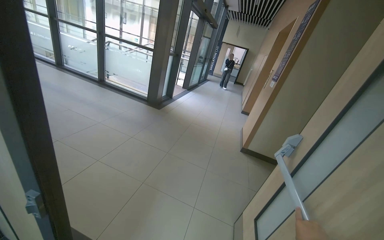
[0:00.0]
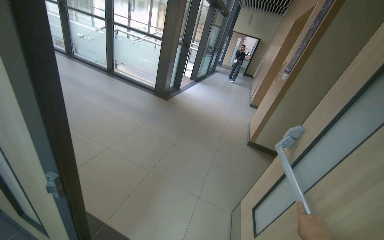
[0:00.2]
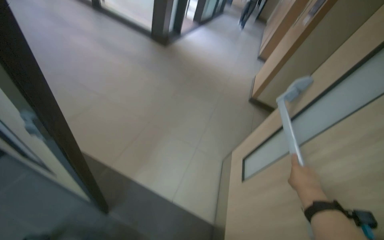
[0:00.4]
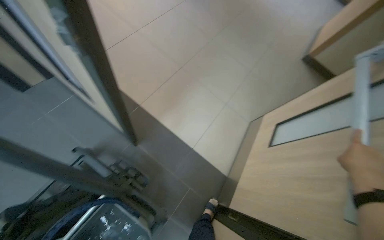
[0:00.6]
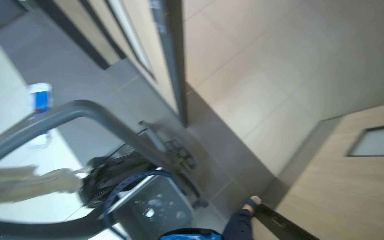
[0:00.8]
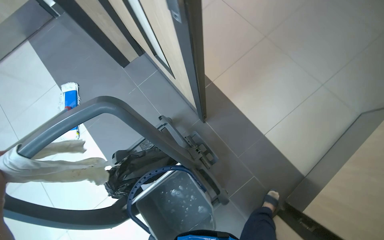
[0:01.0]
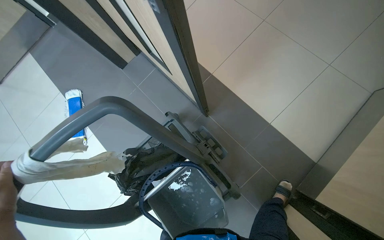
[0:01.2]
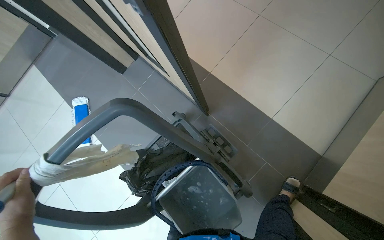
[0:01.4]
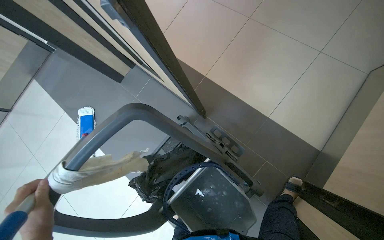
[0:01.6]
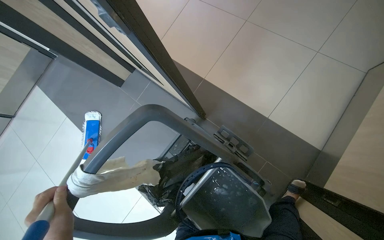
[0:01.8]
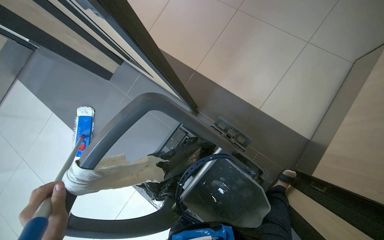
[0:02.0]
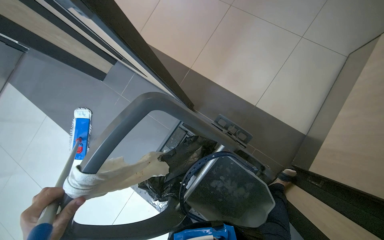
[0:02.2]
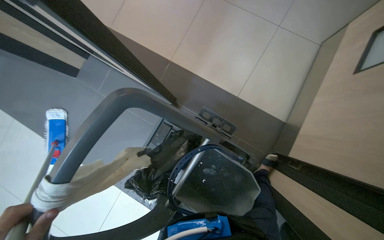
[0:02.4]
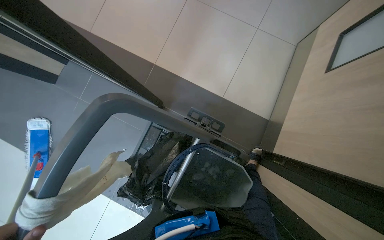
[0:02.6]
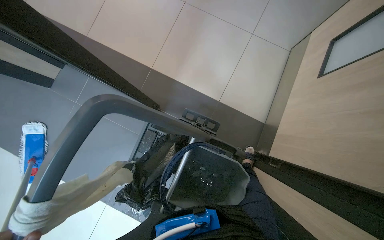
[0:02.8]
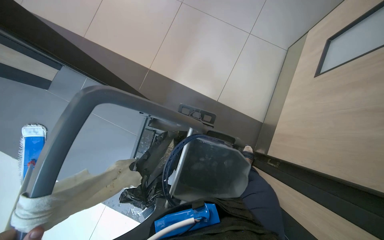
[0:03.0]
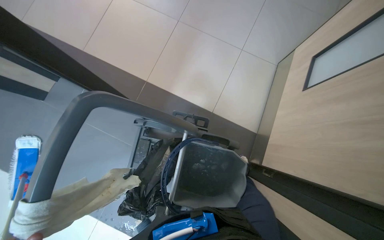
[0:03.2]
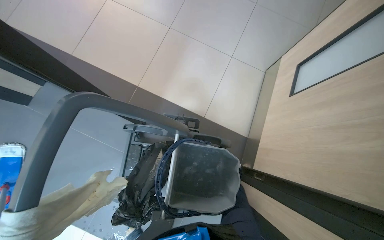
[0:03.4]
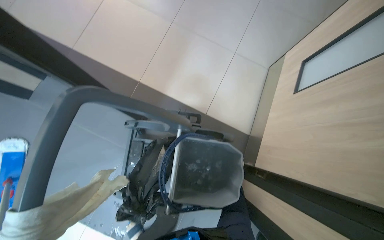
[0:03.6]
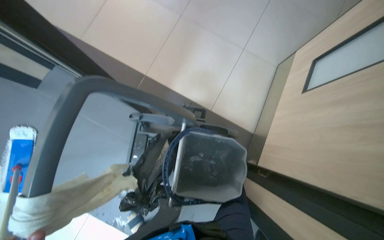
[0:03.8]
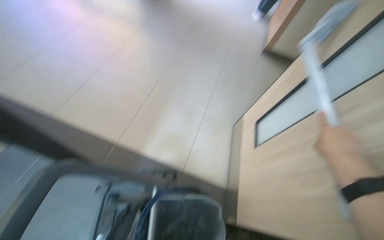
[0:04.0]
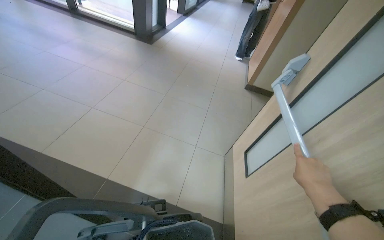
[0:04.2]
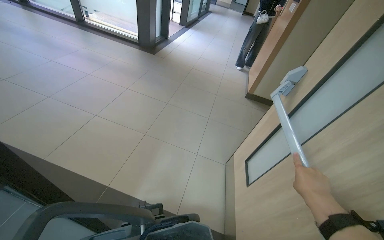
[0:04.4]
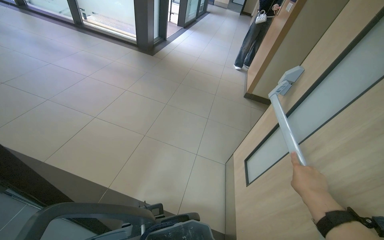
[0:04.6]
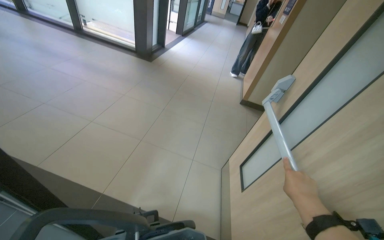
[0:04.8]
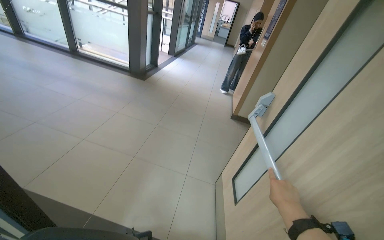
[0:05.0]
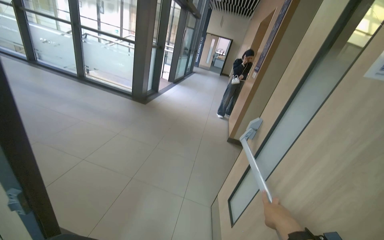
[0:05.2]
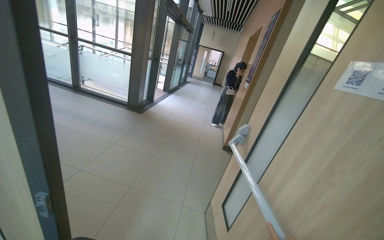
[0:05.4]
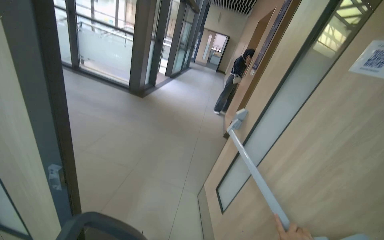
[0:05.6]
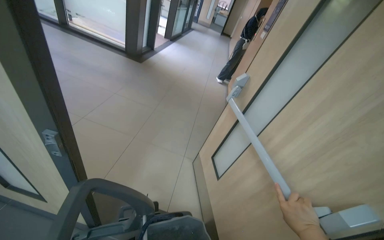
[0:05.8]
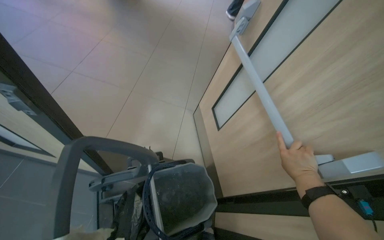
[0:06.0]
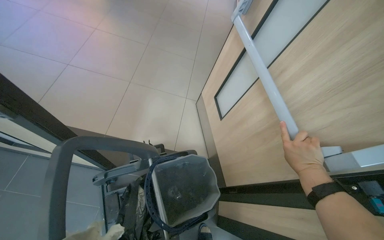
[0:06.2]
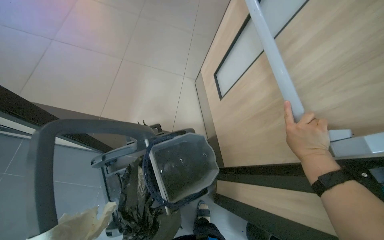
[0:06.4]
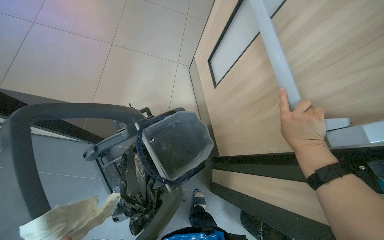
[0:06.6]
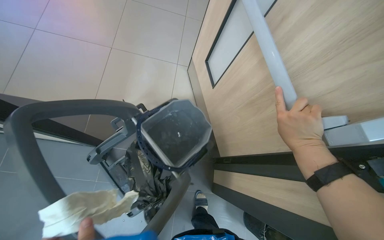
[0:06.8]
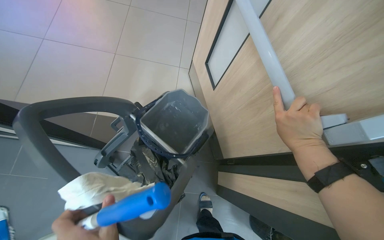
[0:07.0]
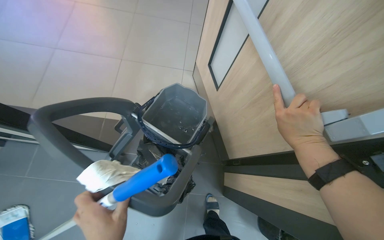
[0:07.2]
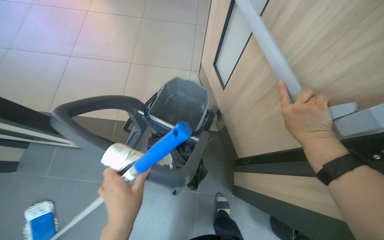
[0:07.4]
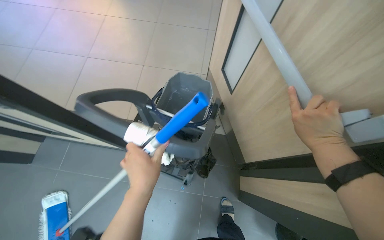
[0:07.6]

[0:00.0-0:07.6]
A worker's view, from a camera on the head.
Job: preparing cleaning supplies.
The whole recording: Transporting cleaning cart and supplies. The worker pushes a cleaning cart with supplies.
0:00.0 to 0:01.6: The head turns to the left by some 40 degrees. The view tips downward by about 45 degrees.
0:01.6 to 0:03.0: The wearer's head swings about 25 degrees to the right.
0:03.0 to 0:04.6: The camera pitches upward, by some 40 degrees.
0:04.6 to 0:06.0: The wearer looks approximately 15 degrees further downward.
0:06.0 to 0:07.6: The camera pitches downward, by about 15 degrees.

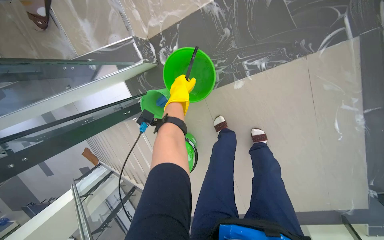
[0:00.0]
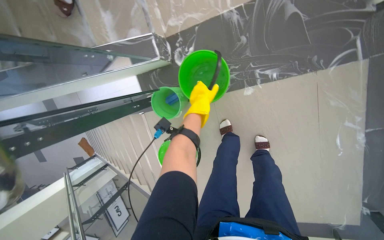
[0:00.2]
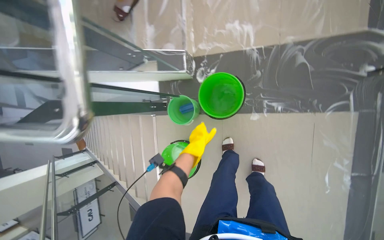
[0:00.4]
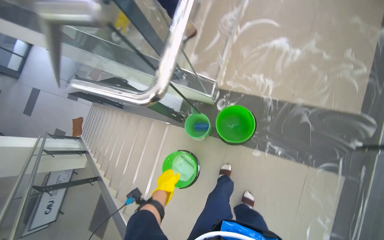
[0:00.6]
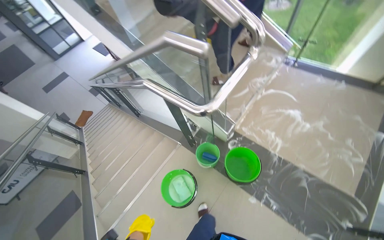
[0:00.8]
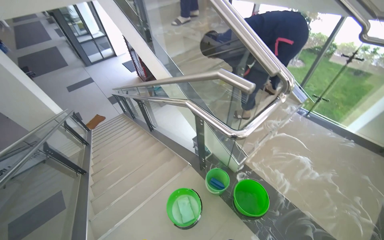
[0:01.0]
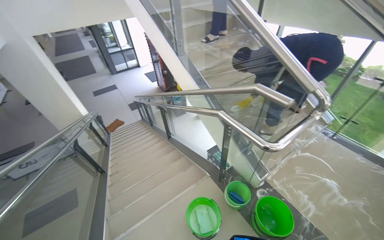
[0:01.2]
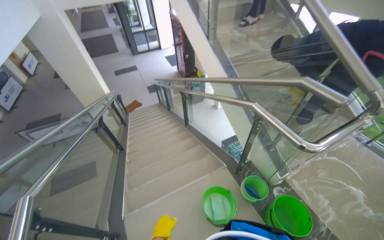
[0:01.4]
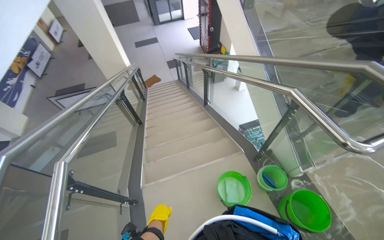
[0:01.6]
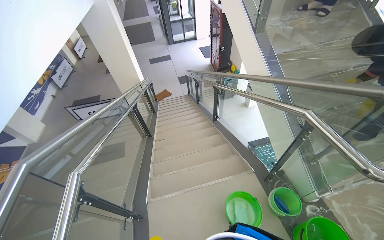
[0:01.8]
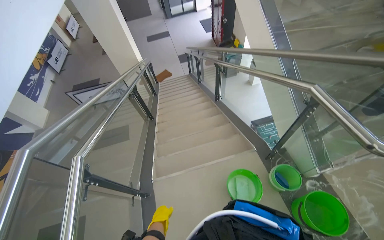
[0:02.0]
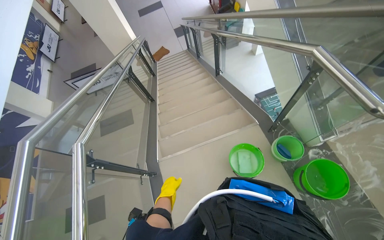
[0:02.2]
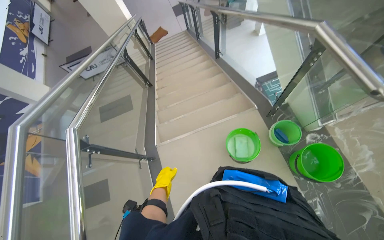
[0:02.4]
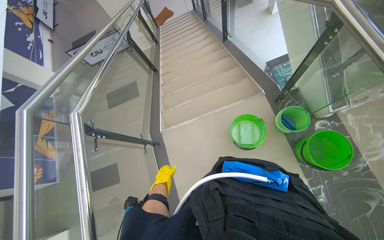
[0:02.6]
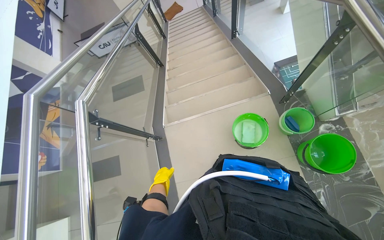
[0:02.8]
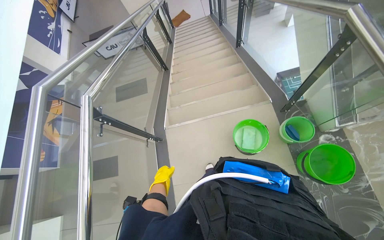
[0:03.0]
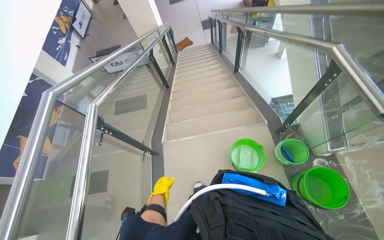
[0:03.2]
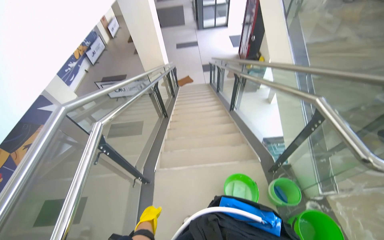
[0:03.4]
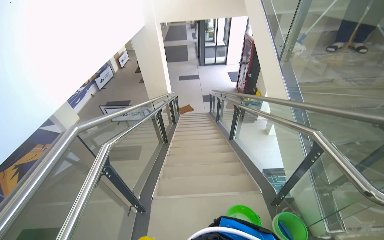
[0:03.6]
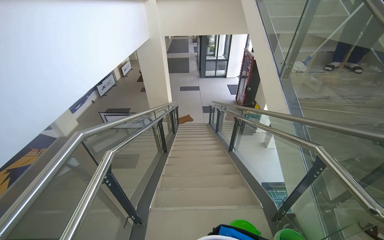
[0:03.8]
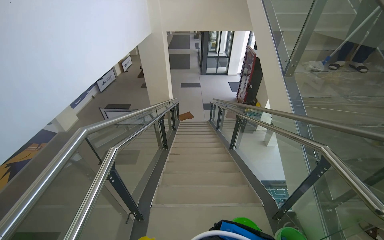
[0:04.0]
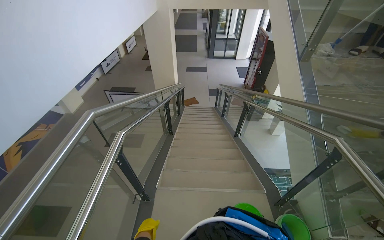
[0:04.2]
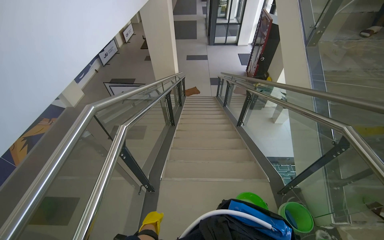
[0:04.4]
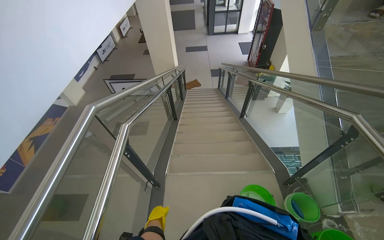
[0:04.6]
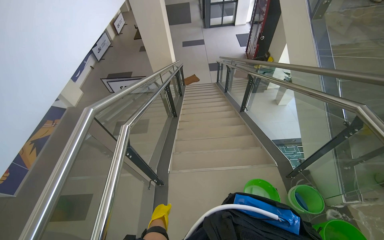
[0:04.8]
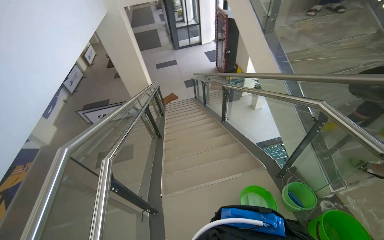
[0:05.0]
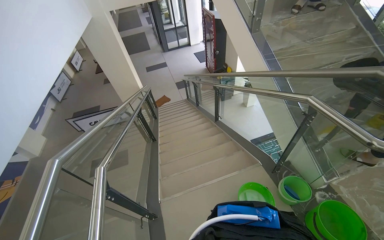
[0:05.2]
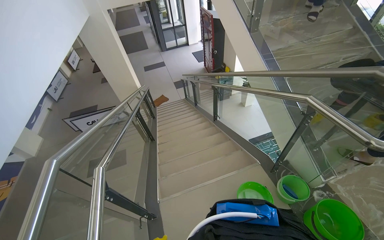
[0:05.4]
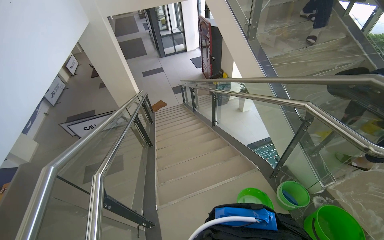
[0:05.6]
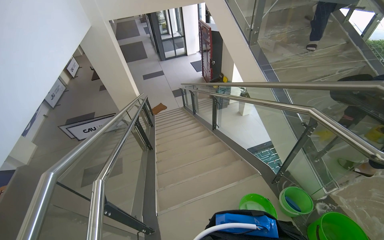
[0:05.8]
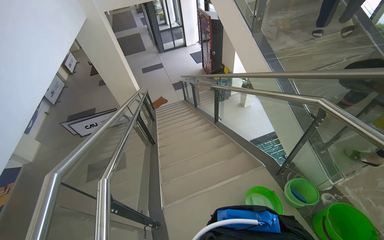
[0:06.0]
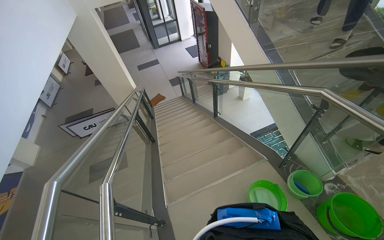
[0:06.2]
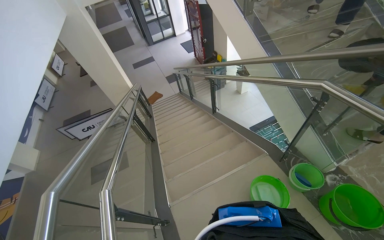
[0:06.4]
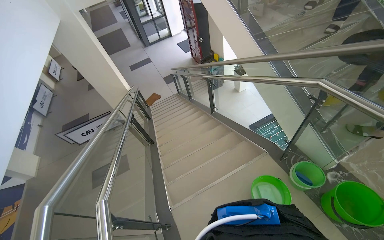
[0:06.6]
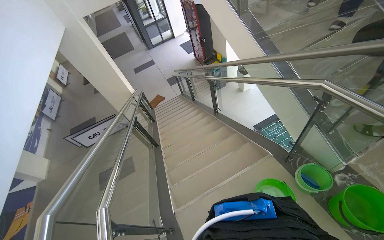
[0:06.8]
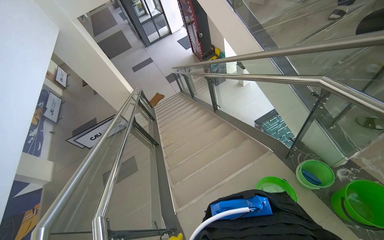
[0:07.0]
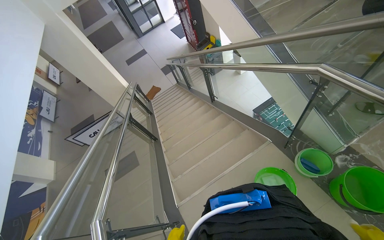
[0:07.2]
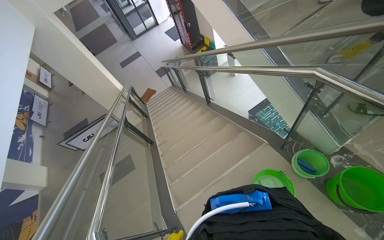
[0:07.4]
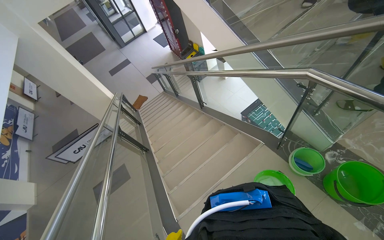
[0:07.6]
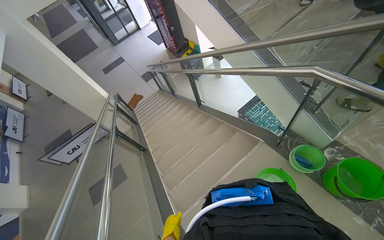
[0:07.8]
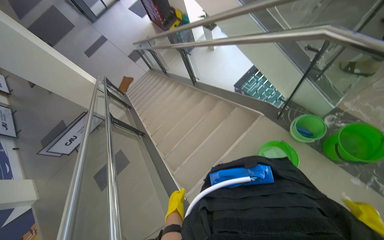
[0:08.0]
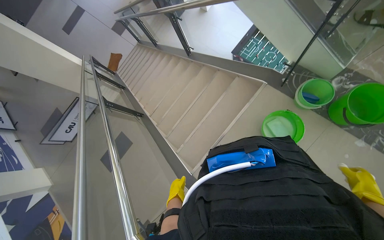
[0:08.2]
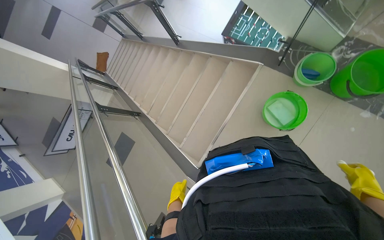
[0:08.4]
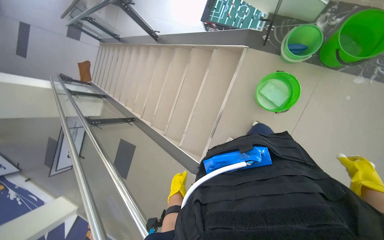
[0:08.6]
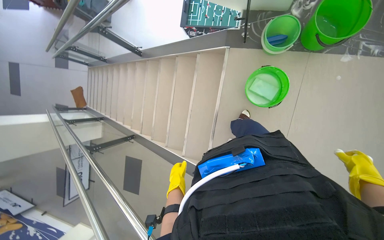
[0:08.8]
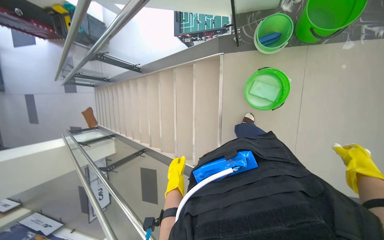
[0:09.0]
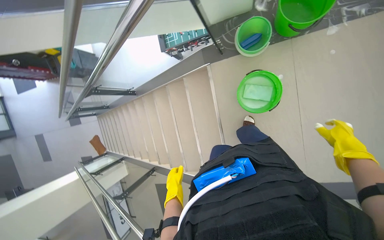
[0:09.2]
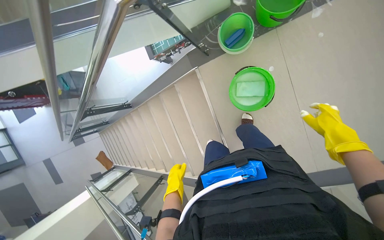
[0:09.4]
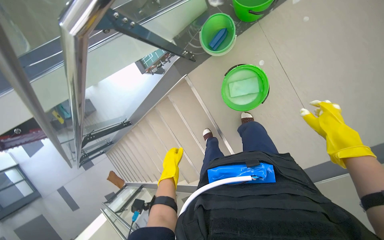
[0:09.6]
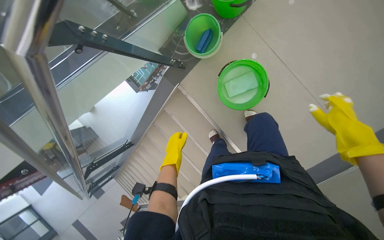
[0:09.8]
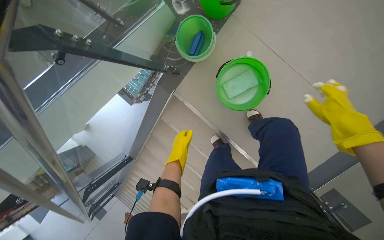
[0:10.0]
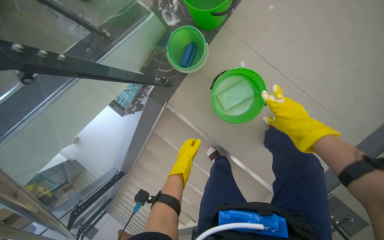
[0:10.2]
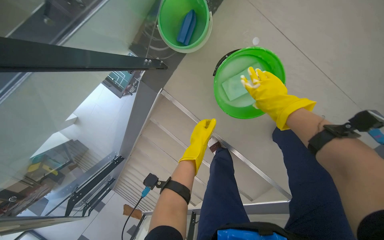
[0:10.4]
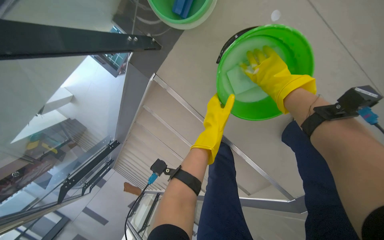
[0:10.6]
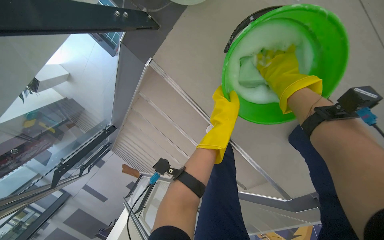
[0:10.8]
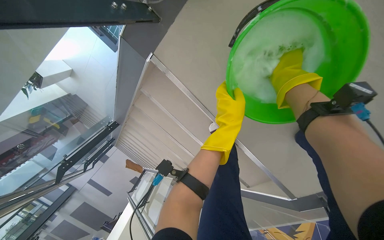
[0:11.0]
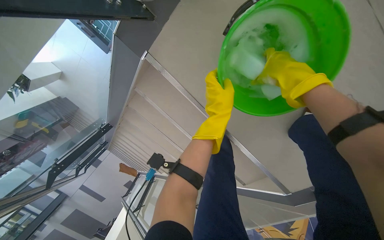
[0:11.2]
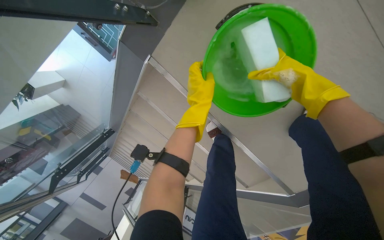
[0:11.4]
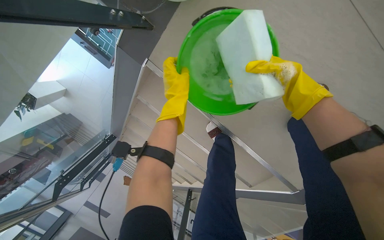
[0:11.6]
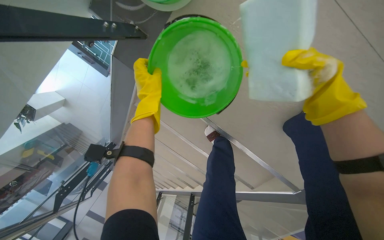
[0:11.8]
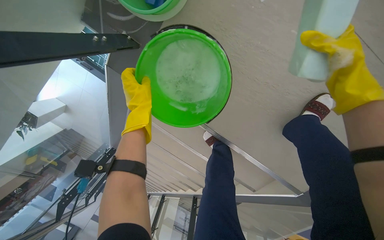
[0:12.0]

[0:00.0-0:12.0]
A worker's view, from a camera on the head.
Job: wiping surfaces.
The whole recording: Scrubbing underside of stairs. The worker scrubs the underside of the stairs with a sponge and cleaning solution.
0:00.0 to 0:01.6: The head travels approximately 1 m. The wearer looks about 90 degrees further to the left. The view tips upward by about 35 degrees.
0:01.6 to 0:03.0: The wearer looks roughly 20 degrees further downward.
0:03.0 to 0:04.4: The view tilts roughly 25 degrees upward.
0:07.6 to 0:09.0: The camera pitches downward, by about 25 degrees. The scene turns some 50 degrees counterclockwise in the picture.
0:09.0 to 0:10.4: The camera travels approximately 60 cm. Everything in view rotates roughly 50 degrees counterclockwise.
0:10.4 to 0:12.0: The right hand travels to the right by about 15 cm. The left hand is displaced up the picture by roughly 15 cm.
